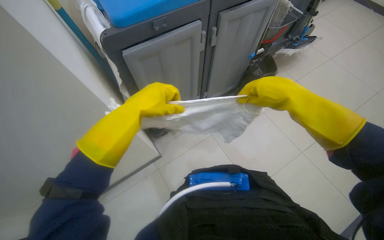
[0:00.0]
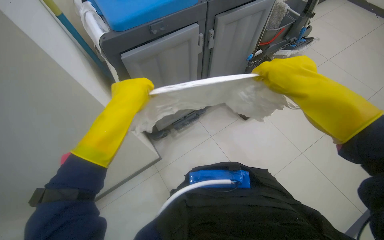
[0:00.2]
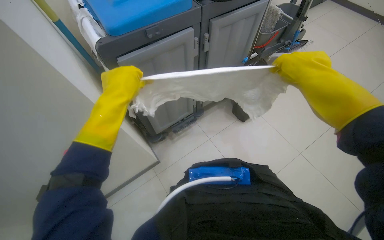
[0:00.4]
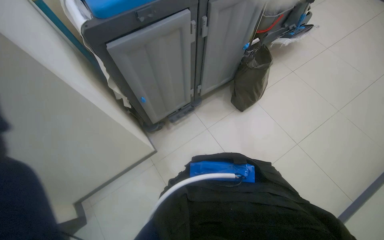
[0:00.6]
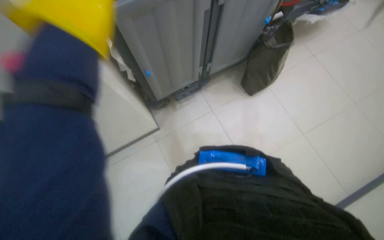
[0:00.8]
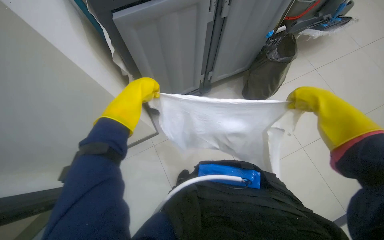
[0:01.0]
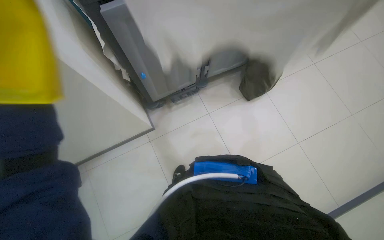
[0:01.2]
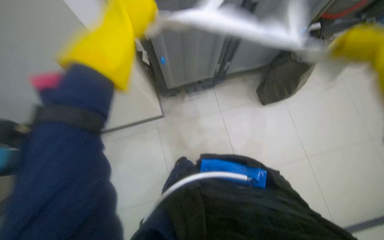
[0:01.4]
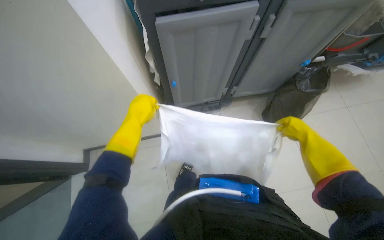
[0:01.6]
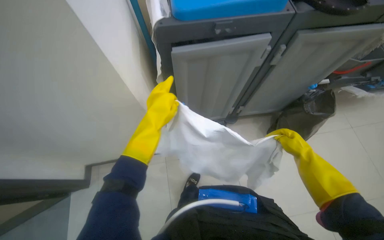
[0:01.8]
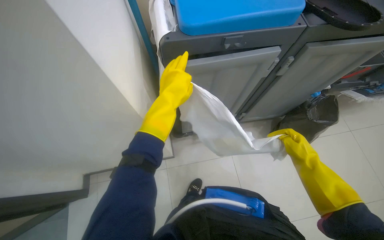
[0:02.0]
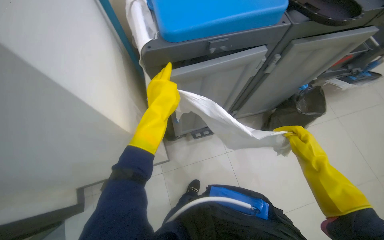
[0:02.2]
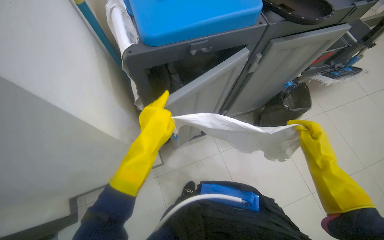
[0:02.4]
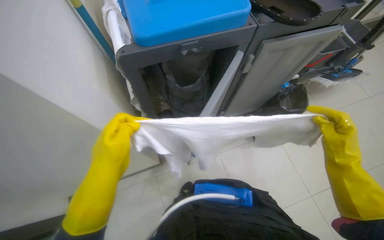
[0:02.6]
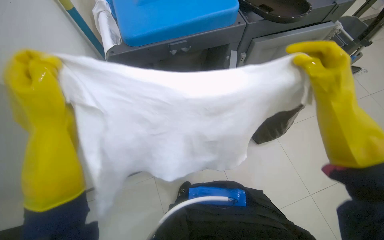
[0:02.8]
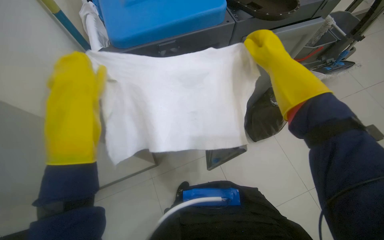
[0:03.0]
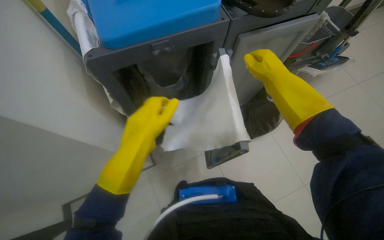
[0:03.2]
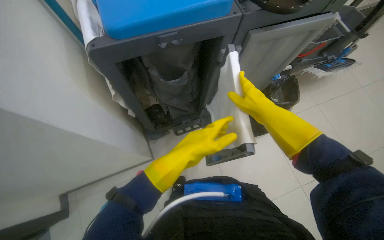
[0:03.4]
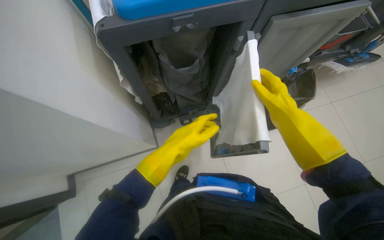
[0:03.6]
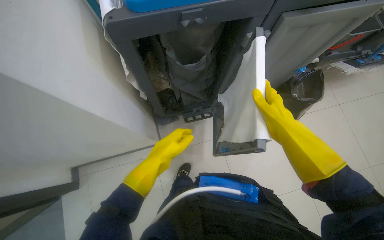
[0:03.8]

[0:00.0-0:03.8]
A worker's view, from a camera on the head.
Job: preparing cleaning supplies.
The whole recording: Storing cleaning cloth. The worker wrings, folds, and stores the cleaning cloth in the cart.
0:01.2 to 0:02.6: The left hand swings up and down the picture, roughly 25 cm each way, with 2 reversals.
0:02.6 to 0:03.8: The right hand travels to the left and up the picture by some 15 cm. Meanwhile the left hand travels farther from the camera and to the right by about 15 cm.

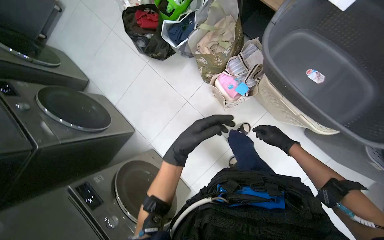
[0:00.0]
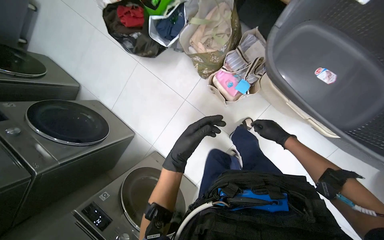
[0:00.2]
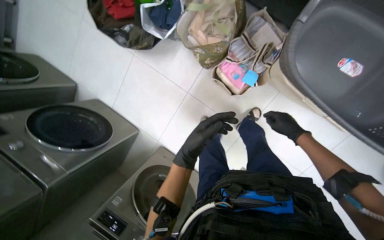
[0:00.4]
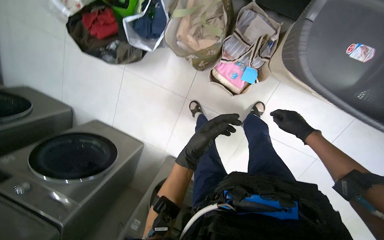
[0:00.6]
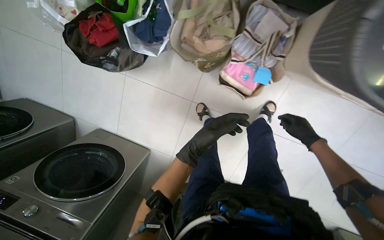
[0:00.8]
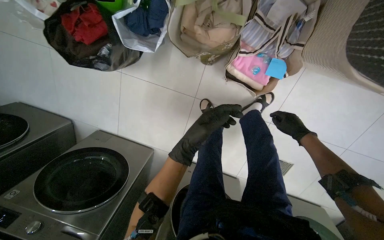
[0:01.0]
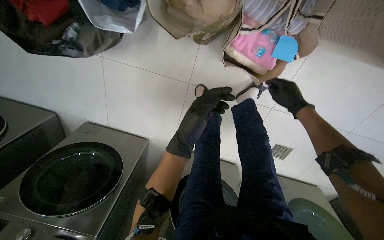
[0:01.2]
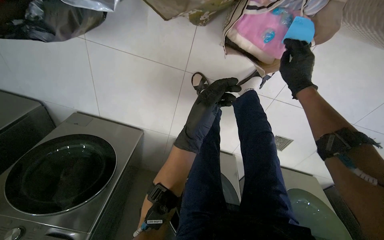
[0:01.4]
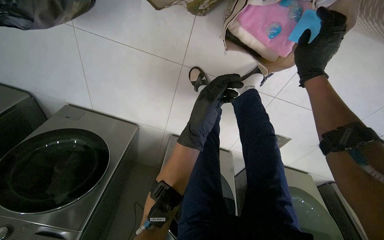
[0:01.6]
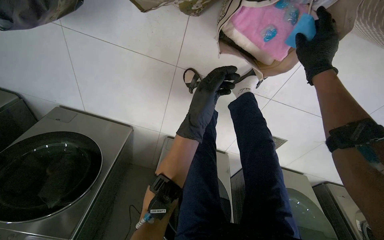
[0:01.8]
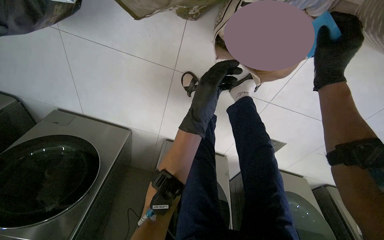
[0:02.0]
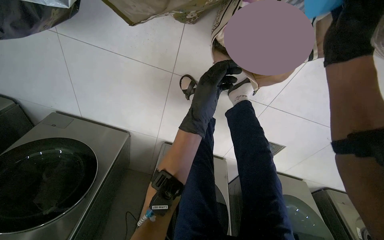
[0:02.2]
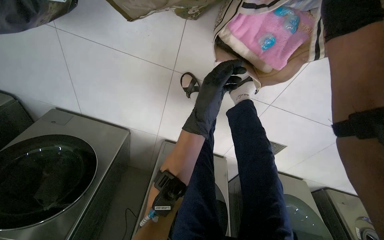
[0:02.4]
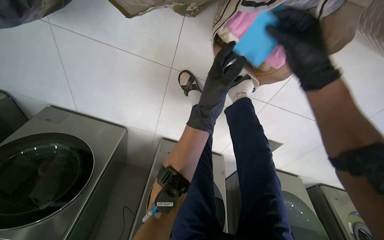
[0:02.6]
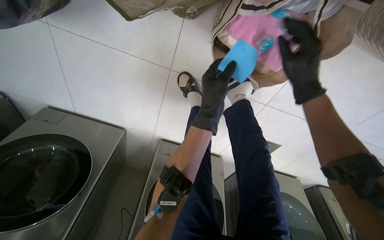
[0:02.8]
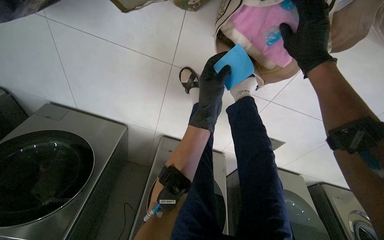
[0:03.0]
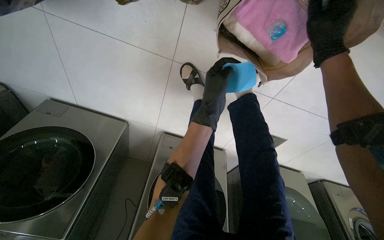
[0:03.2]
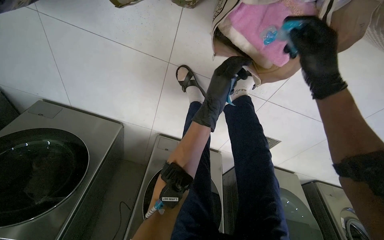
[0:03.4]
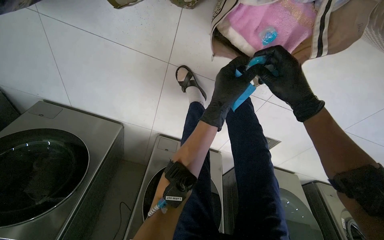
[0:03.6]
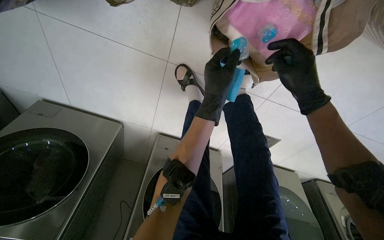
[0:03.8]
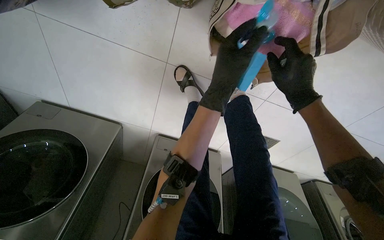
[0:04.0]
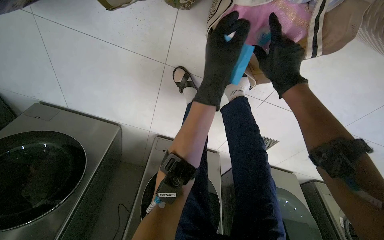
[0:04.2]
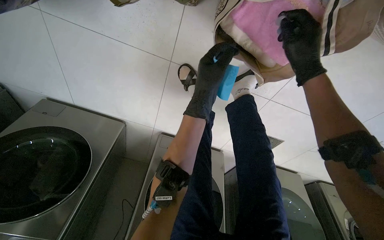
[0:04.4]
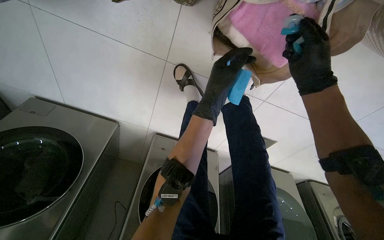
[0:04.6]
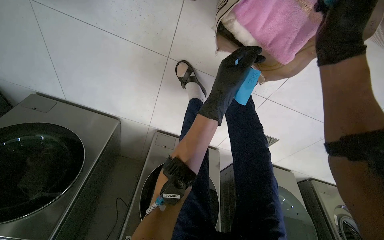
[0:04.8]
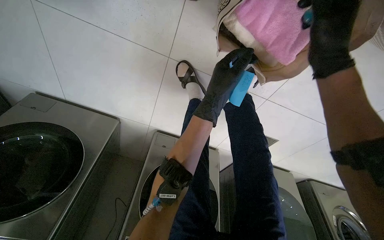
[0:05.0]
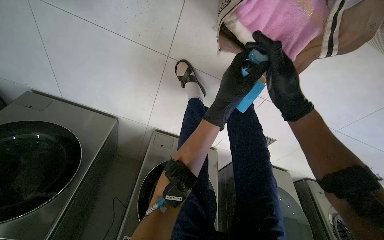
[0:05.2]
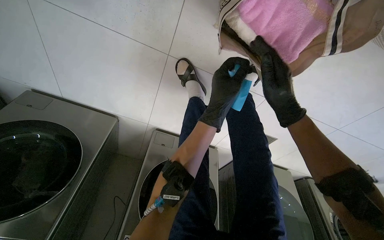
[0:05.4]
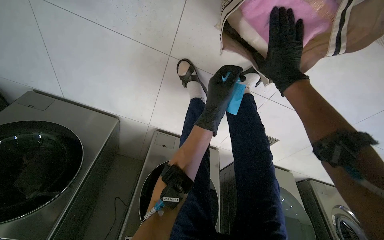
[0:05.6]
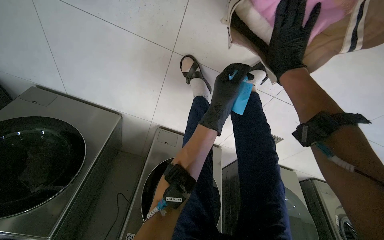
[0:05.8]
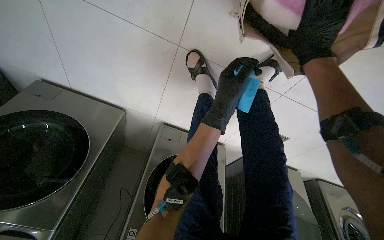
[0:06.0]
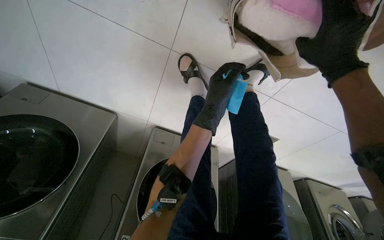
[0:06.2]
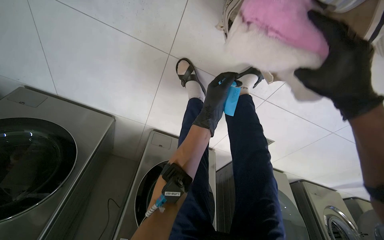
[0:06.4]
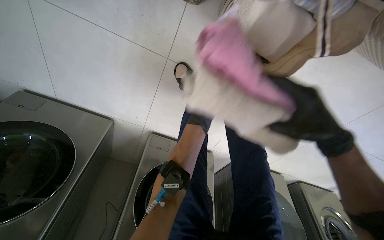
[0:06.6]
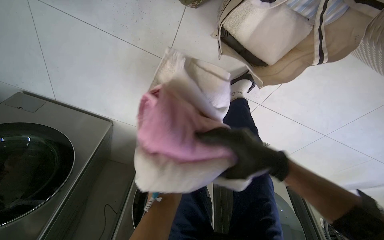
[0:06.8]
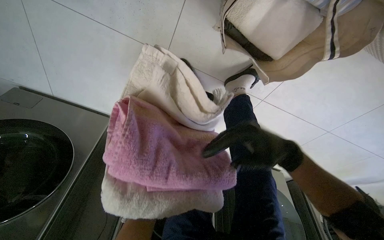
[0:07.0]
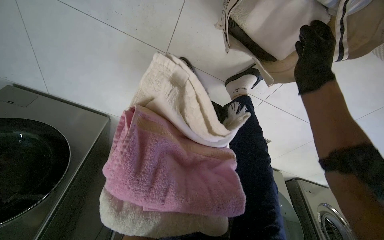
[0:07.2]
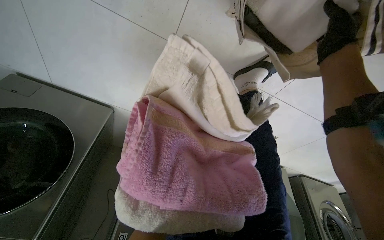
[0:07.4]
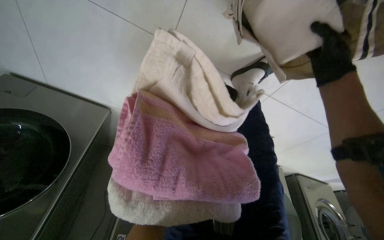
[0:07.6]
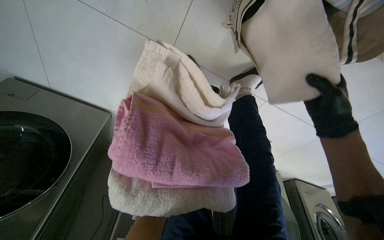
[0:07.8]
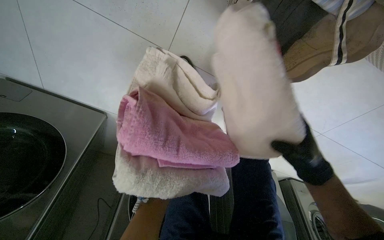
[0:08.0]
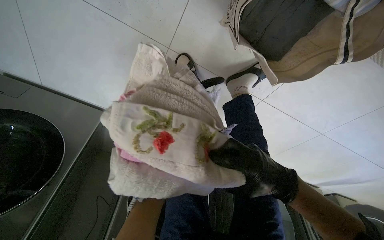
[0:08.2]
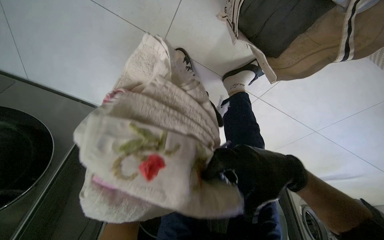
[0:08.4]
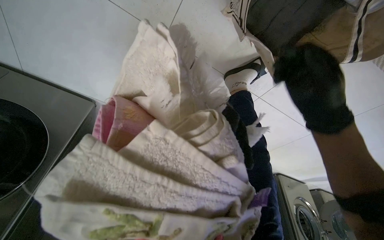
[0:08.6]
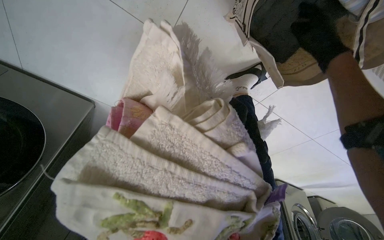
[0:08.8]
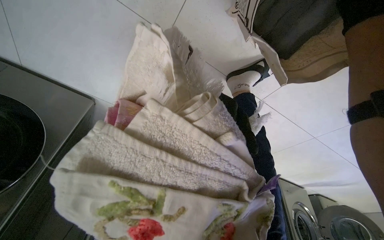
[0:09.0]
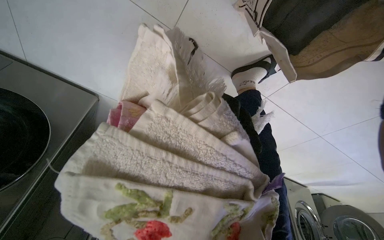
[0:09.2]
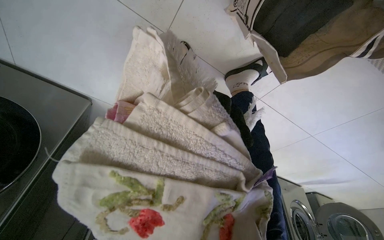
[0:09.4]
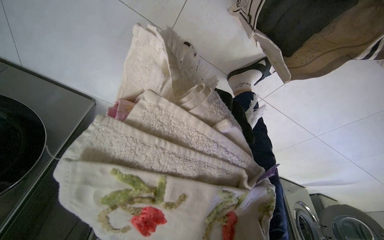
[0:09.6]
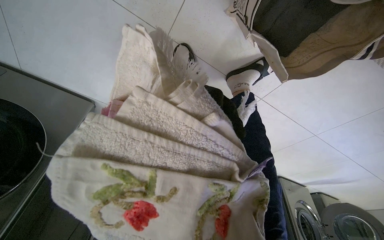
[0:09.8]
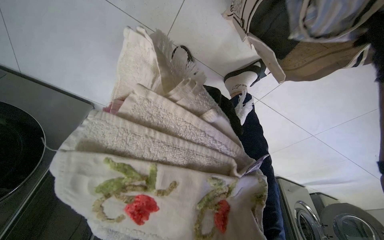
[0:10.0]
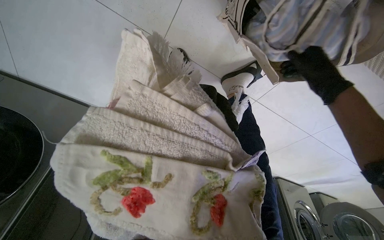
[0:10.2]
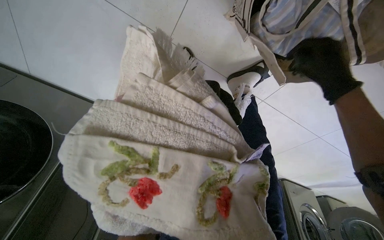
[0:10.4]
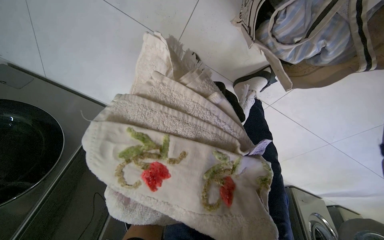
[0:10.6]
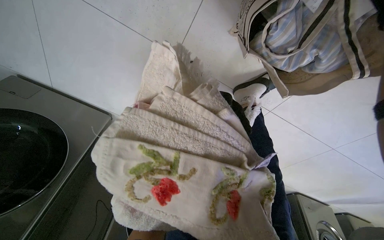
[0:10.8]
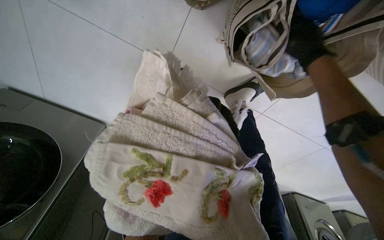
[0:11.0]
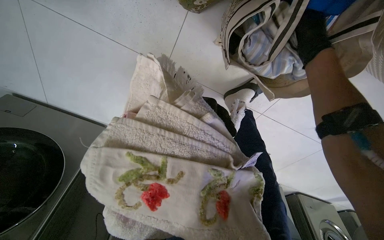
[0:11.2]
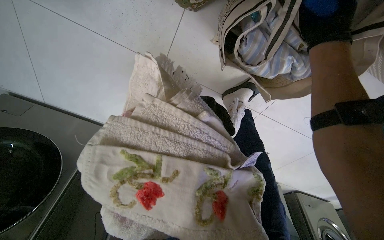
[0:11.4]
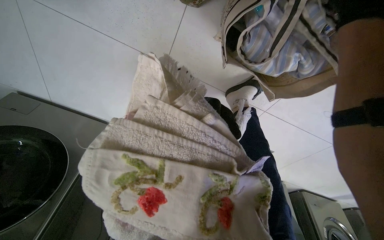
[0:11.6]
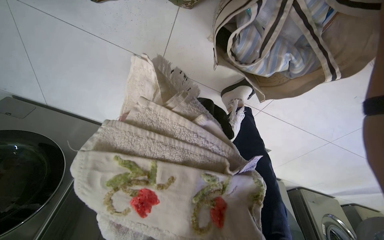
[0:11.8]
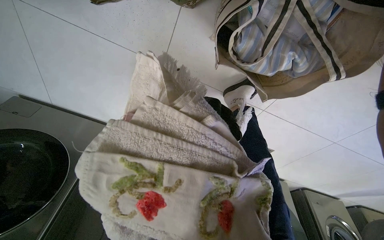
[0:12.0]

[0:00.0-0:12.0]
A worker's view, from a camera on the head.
Job: managing laundry.
The whole recording: Sorting and folding clothes from bag. The worker sorts and folds various clothes, including towels and a shirt, from a bag.
0:00.0 to 0:01.6: The camera is carried about 70 cm. The view tilts some 35 degrees downward. Everything in view rotates approximately 25 degrees counterclockwise.
0:01.6 to 0:03.0: The left hand goes roughly 10 cm up the picture. Meanwhile the right hand travels nearer to the camera and back again, approximately 15 cm each way.
0:03.0 to 0:04.4: The right hand travels down the picture and back again, approximately 10 cm each way.
0:07.6 to 0:09.0: The camera sweeps to the right, by about 15 degrees.

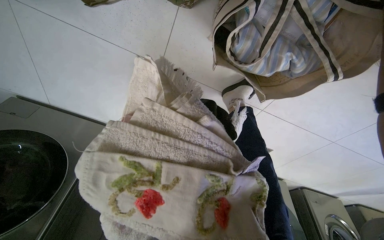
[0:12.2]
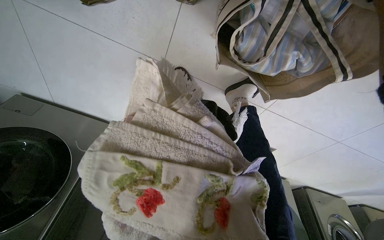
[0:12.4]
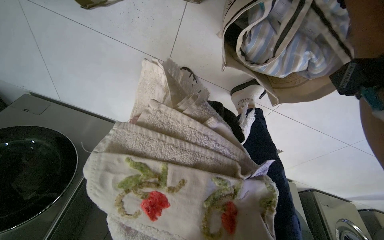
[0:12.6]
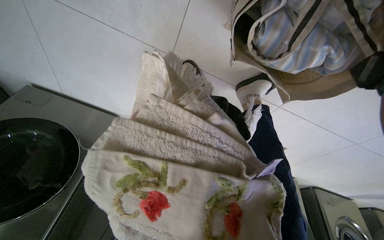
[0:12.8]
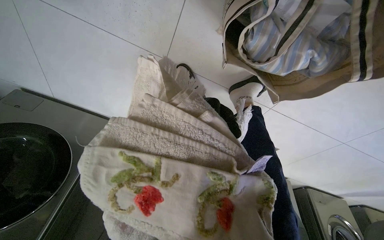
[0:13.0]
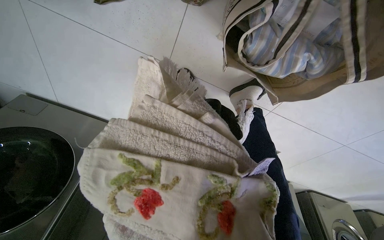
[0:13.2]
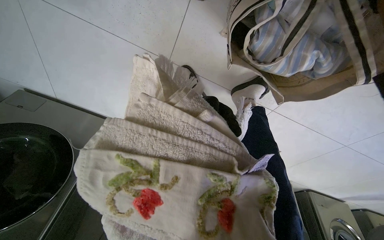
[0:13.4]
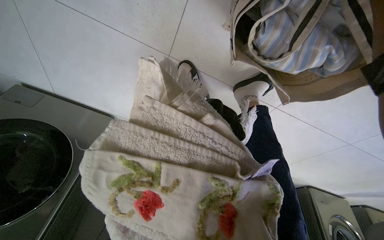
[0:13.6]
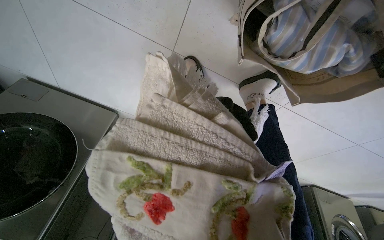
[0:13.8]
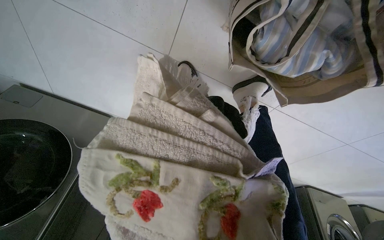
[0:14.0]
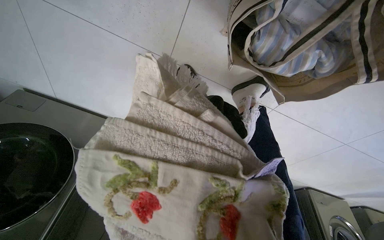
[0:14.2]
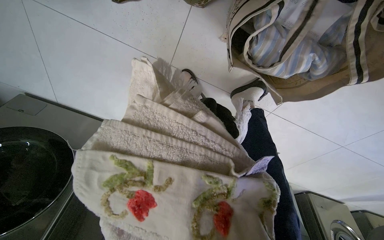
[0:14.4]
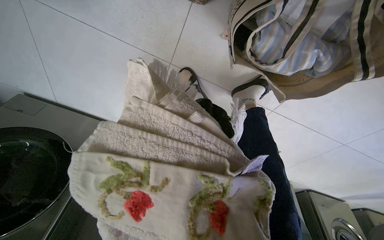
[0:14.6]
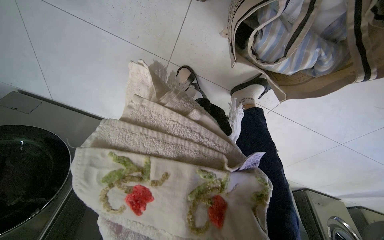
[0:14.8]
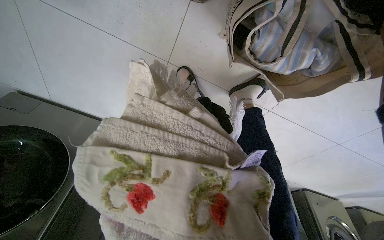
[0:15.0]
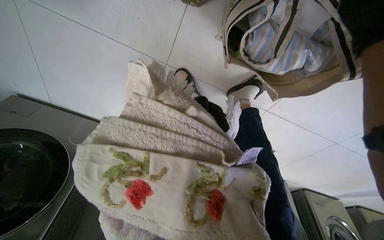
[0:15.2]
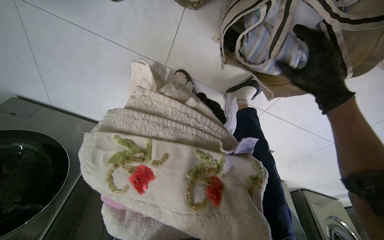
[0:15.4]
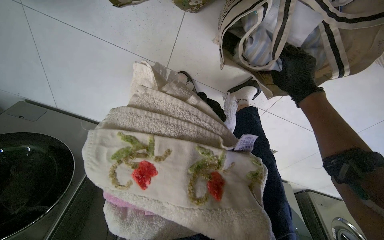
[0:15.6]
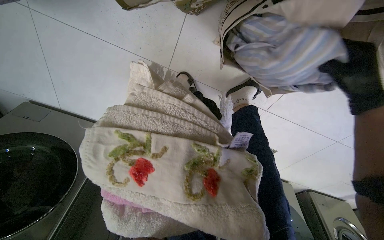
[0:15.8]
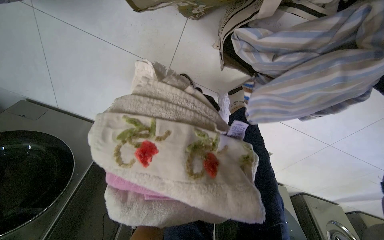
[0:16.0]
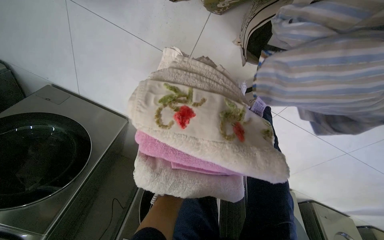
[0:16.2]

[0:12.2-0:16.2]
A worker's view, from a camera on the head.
Job: managing laundry.
The whole recording: Sorting and folding clothes from bag. The worker sorts and folds various clothes, including towels and a shirt, from a bag.
0:14.8 to 0:16.2: The camera pitches upward, by some 15 degrees.
